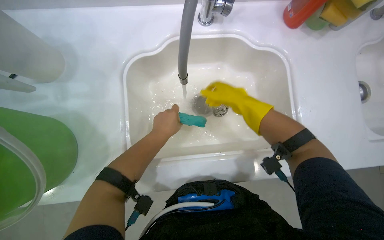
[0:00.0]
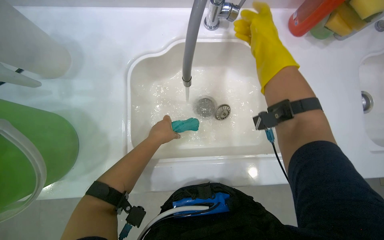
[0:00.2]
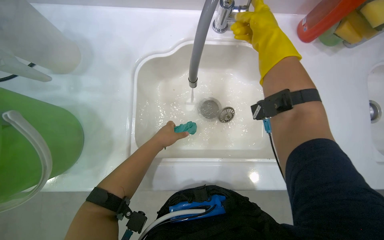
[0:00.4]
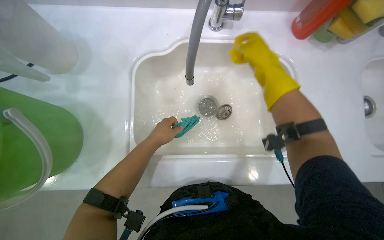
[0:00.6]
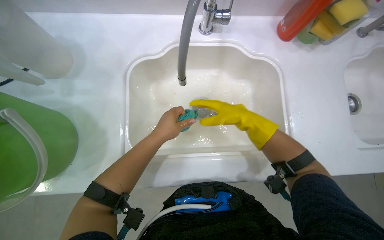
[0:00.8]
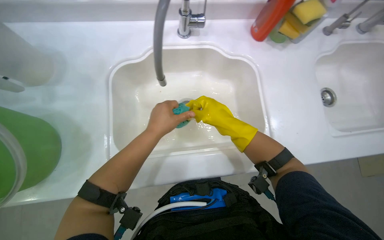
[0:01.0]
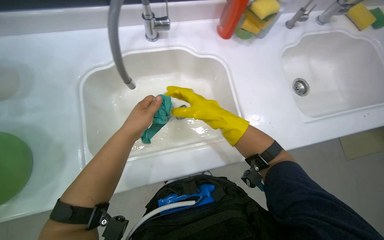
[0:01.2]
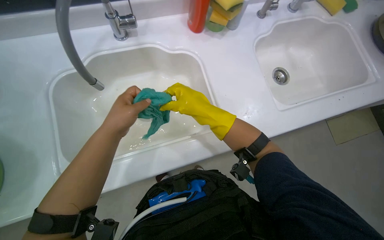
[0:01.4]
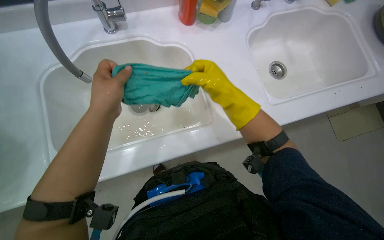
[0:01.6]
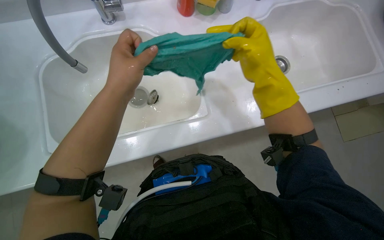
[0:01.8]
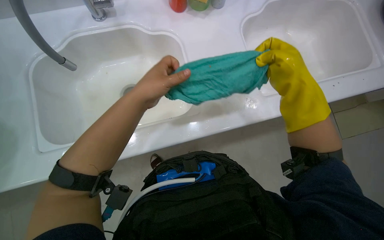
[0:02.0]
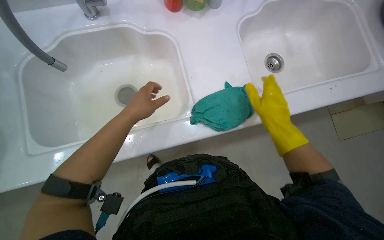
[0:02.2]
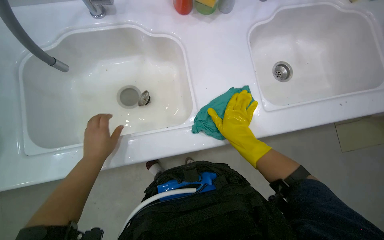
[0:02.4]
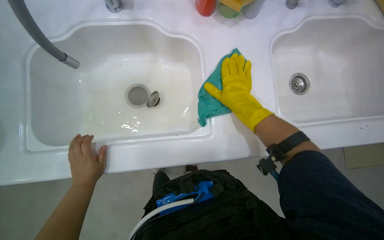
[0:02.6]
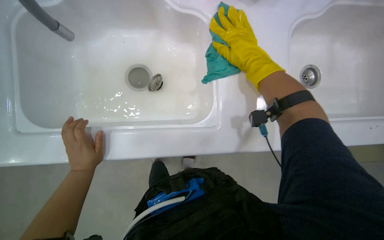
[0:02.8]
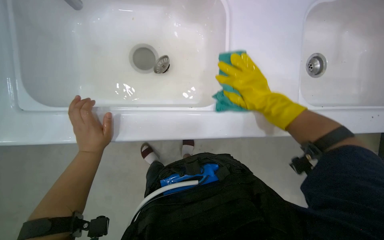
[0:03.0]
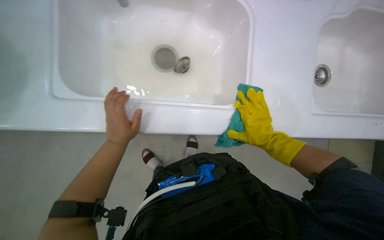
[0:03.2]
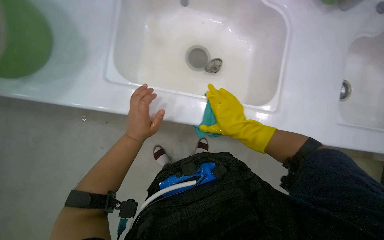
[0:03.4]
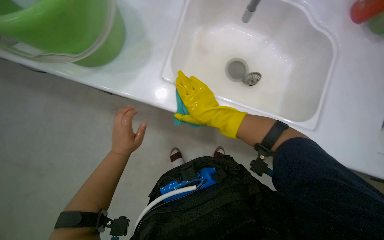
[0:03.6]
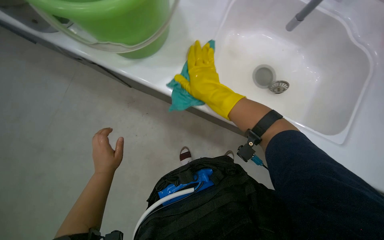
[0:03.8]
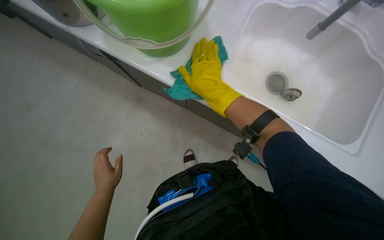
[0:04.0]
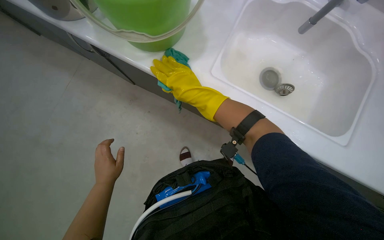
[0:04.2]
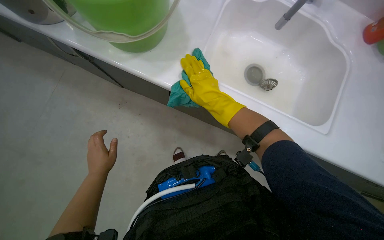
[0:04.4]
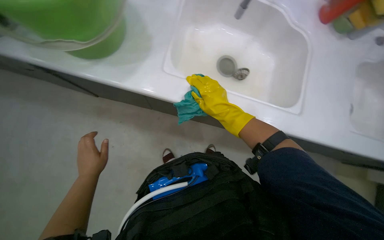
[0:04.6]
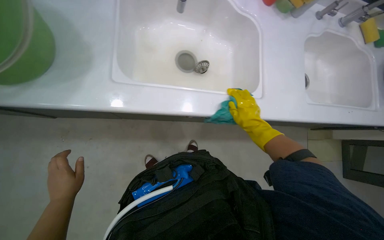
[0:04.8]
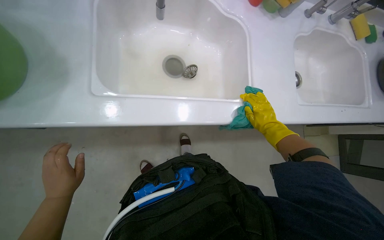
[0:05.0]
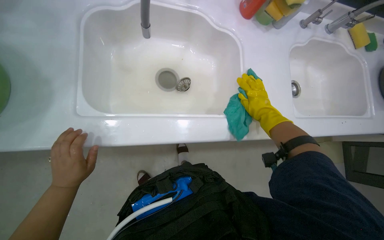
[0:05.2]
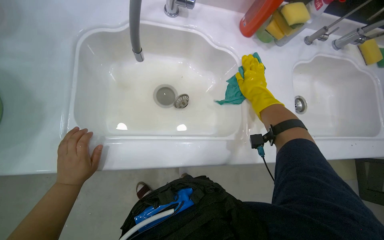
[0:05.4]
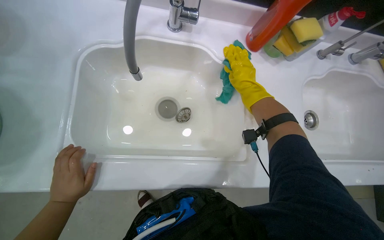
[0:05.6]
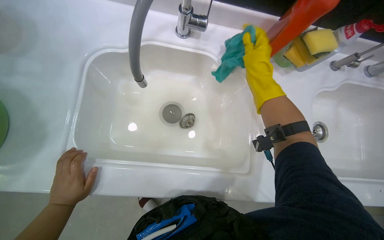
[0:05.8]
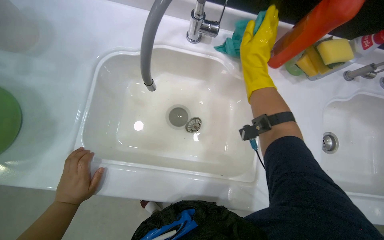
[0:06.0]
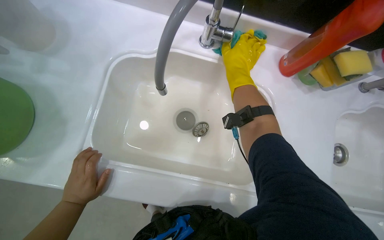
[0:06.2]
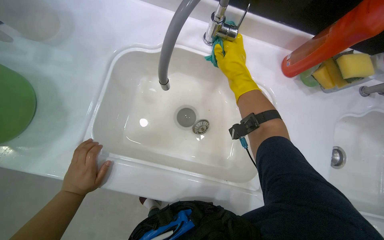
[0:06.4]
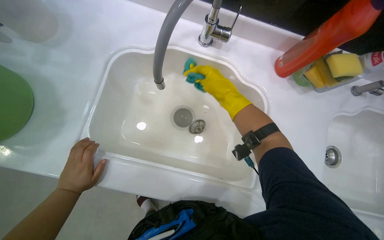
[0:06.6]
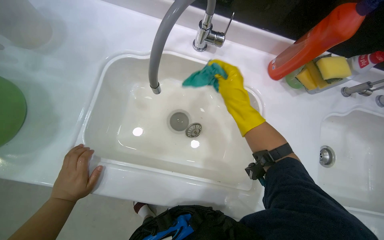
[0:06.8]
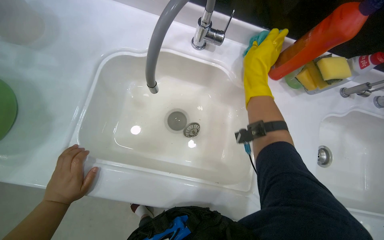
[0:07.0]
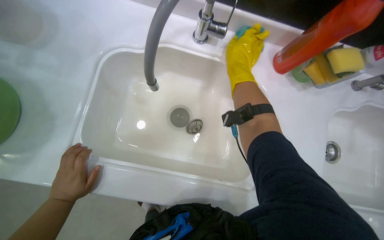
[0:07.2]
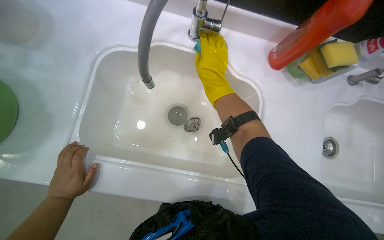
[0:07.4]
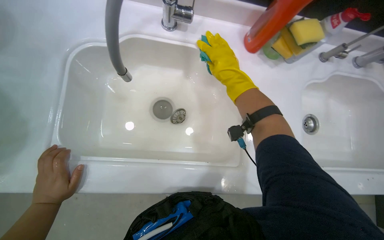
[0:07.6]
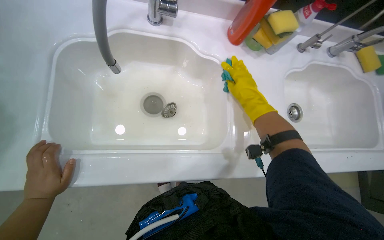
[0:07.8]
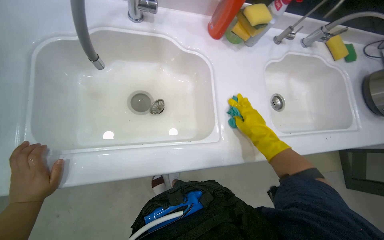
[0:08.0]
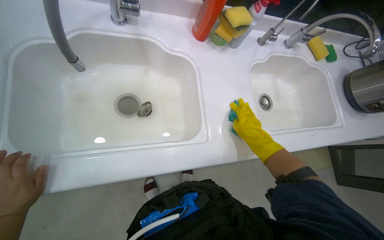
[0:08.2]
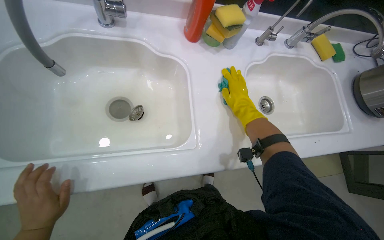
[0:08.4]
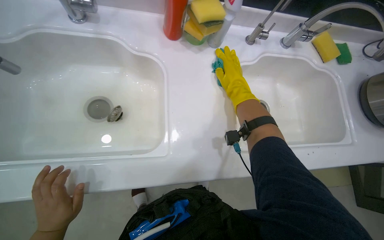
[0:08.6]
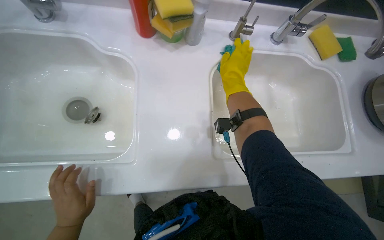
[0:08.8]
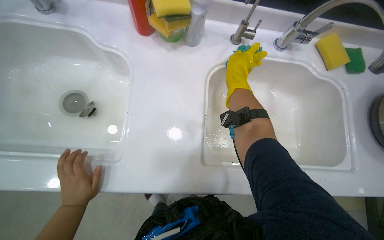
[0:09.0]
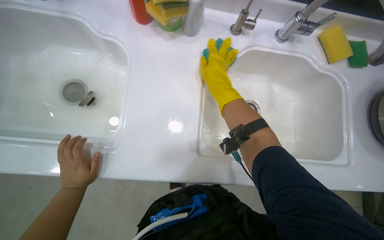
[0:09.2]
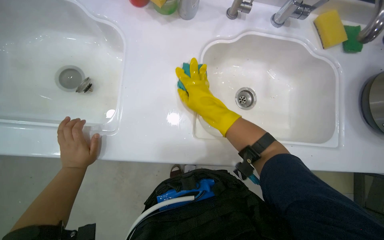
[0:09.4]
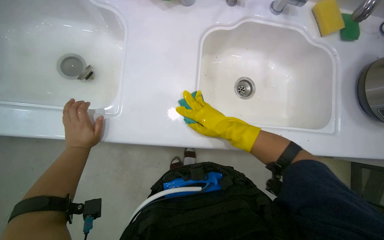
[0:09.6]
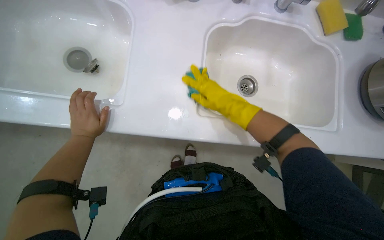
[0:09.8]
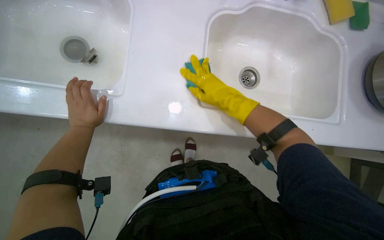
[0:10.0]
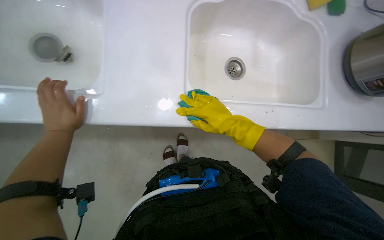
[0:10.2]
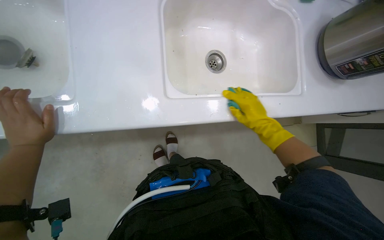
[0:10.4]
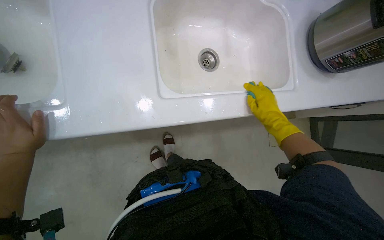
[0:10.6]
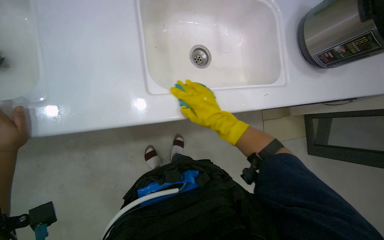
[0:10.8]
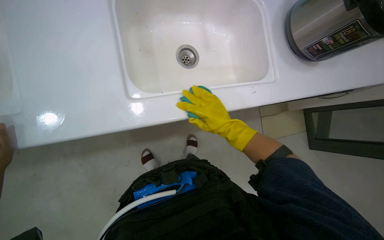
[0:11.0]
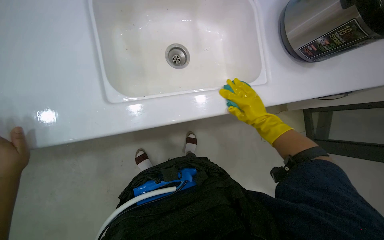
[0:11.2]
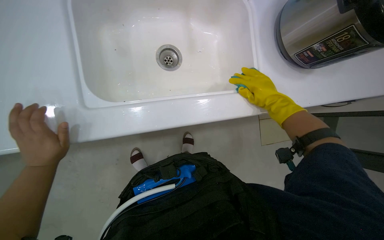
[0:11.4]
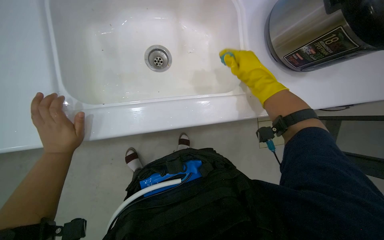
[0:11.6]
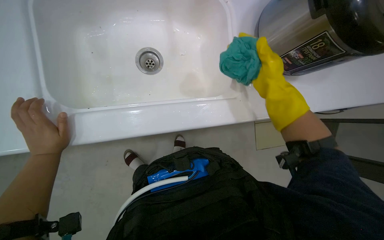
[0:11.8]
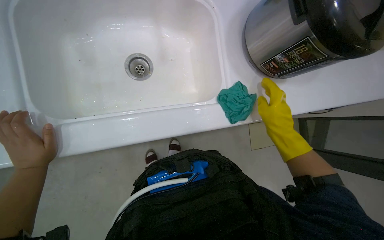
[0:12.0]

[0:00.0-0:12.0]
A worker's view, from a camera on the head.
Job: cleaning kitchen.
The whole recording: Cleaning kitchen counter and sinks. The worker sprays cleaner and wipes down the kitchen counter and both sinks, cleans the sink drains, and disposes of the collected debris.
0:00.0 to 0:01.6: The wearer looks some 20 degrees further to the right. The left hand heads nearer to the camera, covering some 10 cm.
0:01.6 to 0:03.0: The right hand goes up and down the picture, some 20 cm each way, reversing 2 times. The left hand goes about 35 cm to the left, down the picture and farther from the camera.
0:03.0 to 0:04.4: The right hand goes some 20 cm to the left, while the left hand shifts about 10 cm down the picture.
0:04.4 to 0:06.0: The right hand heads up the picture and to the right, covering approximately 50 cm.
0:07.6 to 0:09.0: The camera is carried to the right, approximately 40 cm.
0:09.0 to 0:10.4: The right hand moves down the picture and to the right, roughly 40 cm.
0:10.4 to 0:12.0: The right hand moves roughly 10 cm to the left and comes back.

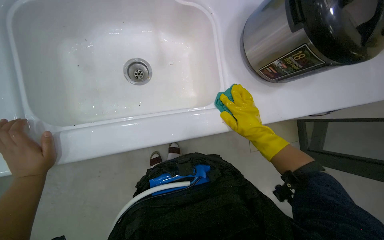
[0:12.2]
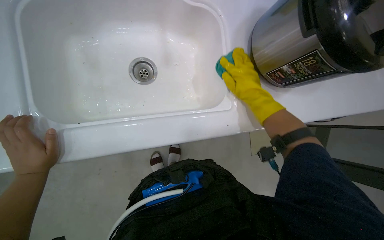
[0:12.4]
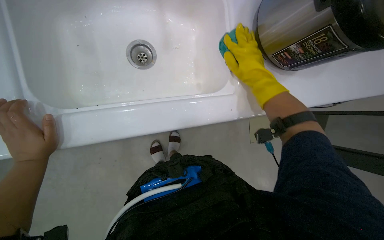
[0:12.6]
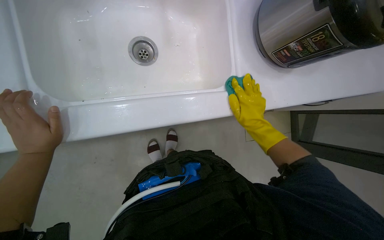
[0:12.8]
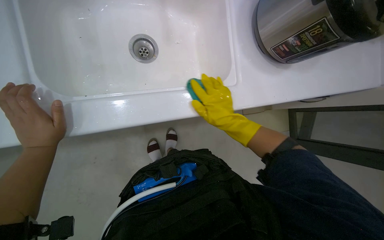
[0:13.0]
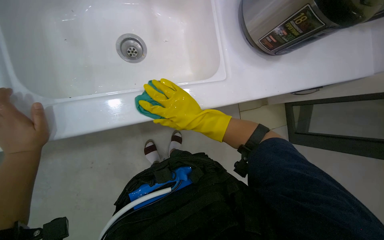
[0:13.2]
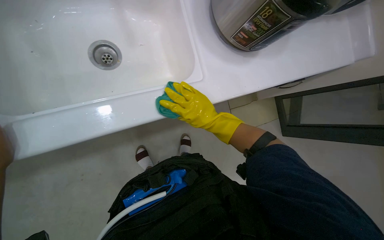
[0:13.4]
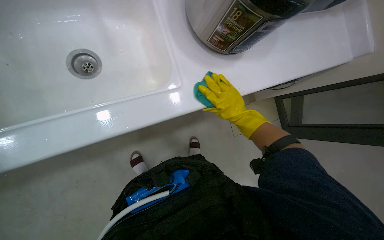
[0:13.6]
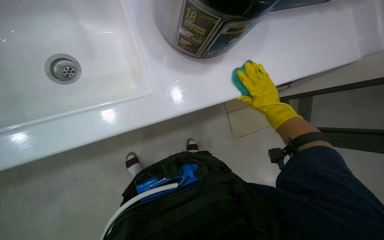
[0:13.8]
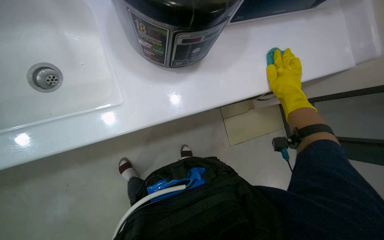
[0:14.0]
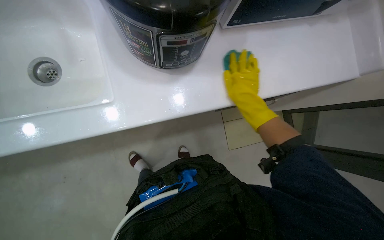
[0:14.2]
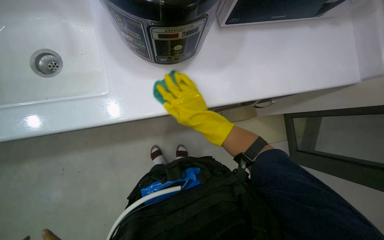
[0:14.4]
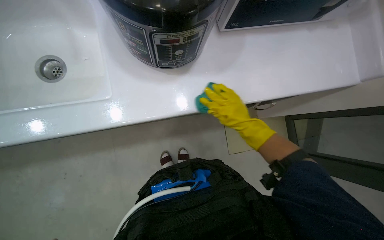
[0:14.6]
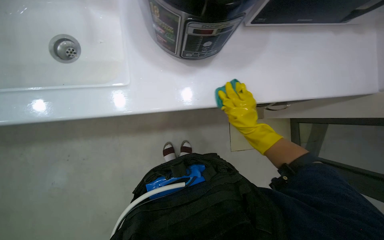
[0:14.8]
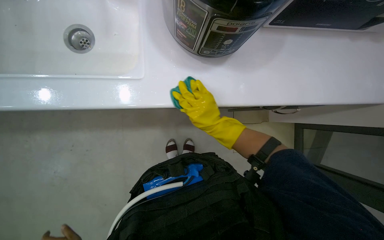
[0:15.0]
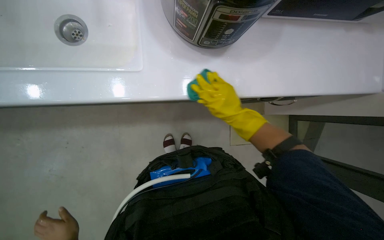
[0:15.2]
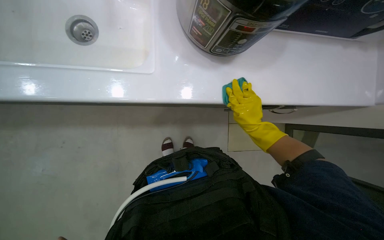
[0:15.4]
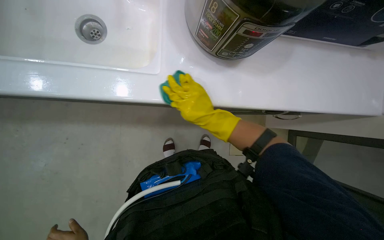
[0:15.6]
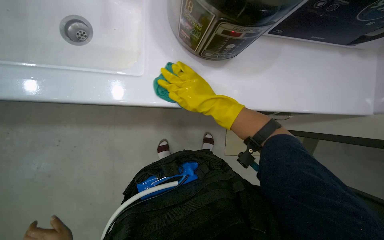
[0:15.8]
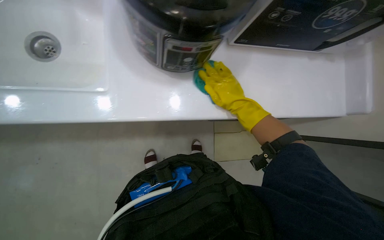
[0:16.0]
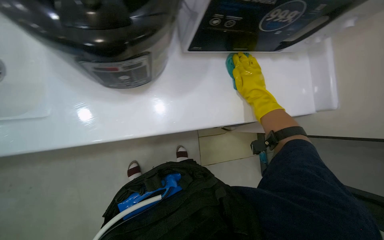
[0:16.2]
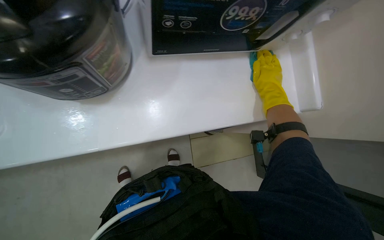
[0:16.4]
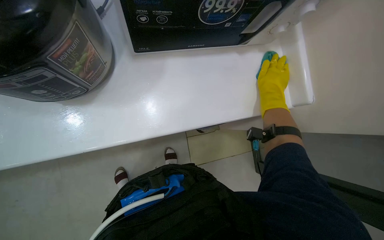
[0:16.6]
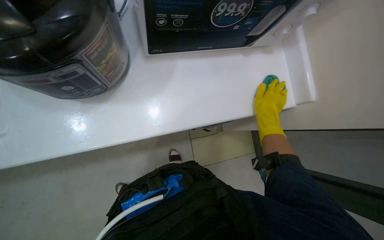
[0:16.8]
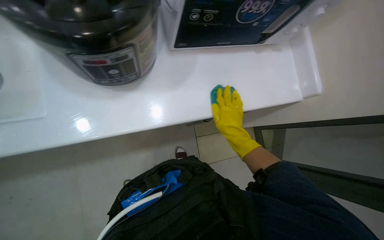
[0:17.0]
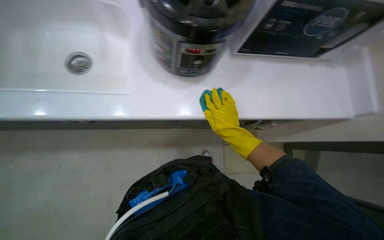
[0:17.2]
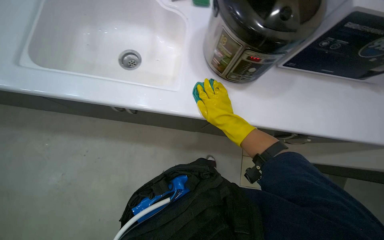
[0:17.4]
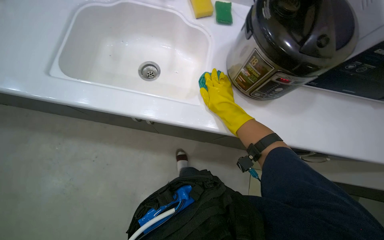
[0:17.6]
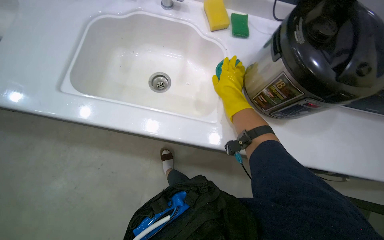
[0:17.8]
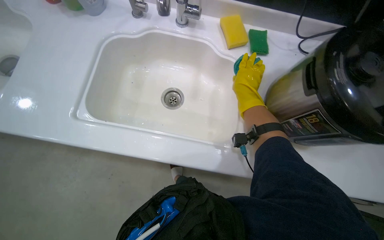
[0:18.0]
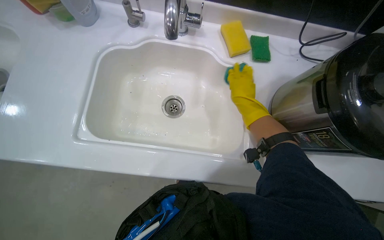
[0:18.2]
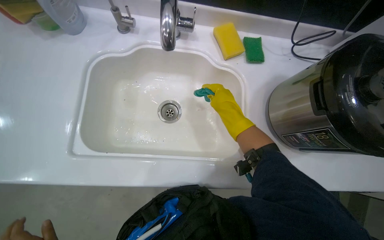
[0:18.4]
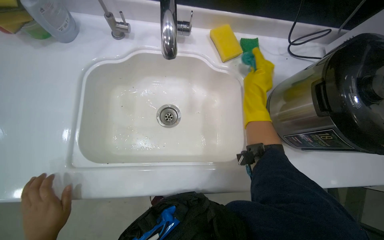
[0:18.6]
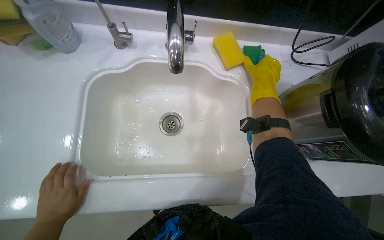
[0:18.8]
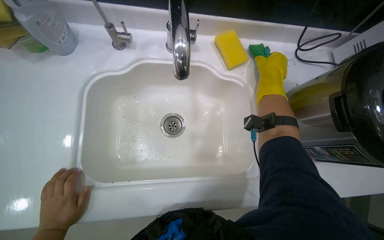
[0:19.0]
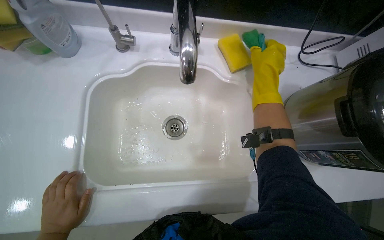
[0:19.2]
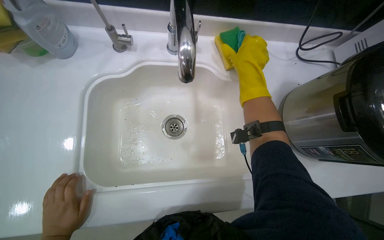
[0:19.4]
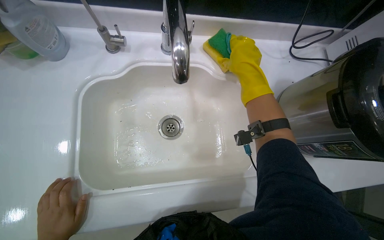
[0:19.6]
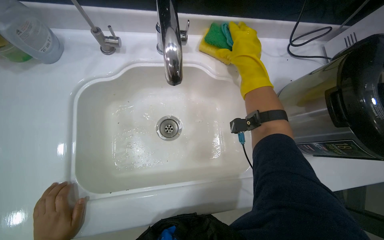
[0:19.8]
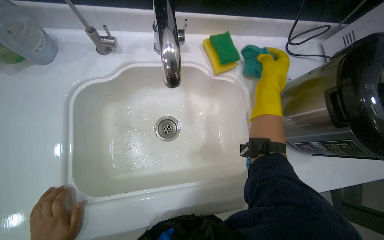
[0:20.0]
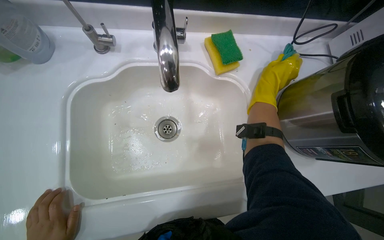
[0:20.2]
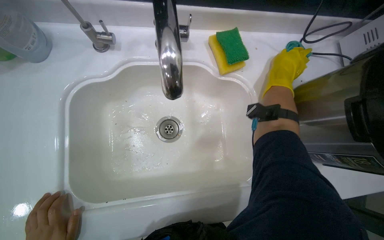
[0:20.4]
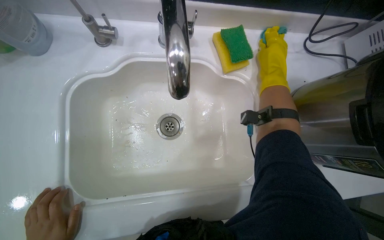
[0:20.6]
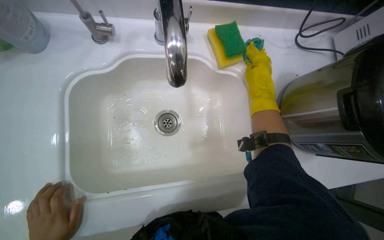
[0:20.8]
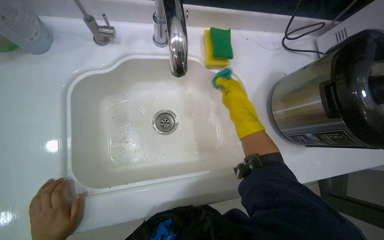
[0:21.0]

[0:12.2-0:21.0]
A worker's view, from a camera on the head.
Job: cleaning kitchen.
The whole recording: Cleaning kitchen counter and sinks. The worker sprays cleaner and wipes down the kitchen counter and both sinks, cleans the sink drains, and disposes of the collected debris.
0:12.2 to 0:13.6: The right hand moves approximately 20 cm to the left and comes back.
0:13.6 to 0:15.2: The right hand swings left and right, roughly 25 cm each way, with 3 reversals.
0:15.2 to 0:16.6: The right hand swings left and right, approximately 20 cm each way, with 2 reversals.
0:16.6 to 0:18.0: The camera is carried to the left, some 50 cm.
0:18.0 to 0:19.6: The right hand swings nearer and farther, about 15 cm each way, with 2 reversals.
